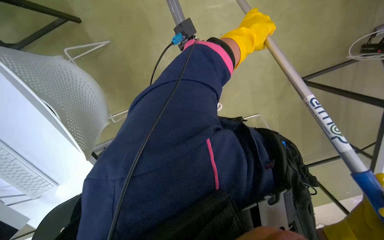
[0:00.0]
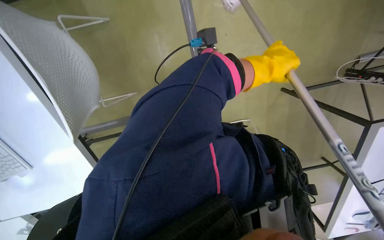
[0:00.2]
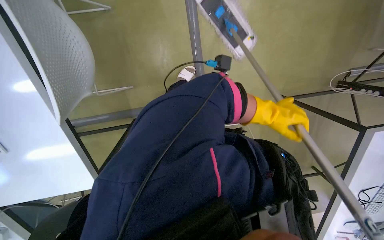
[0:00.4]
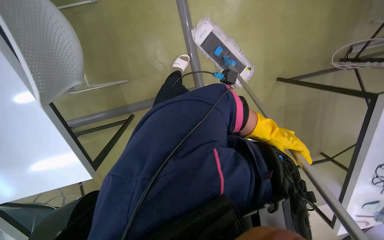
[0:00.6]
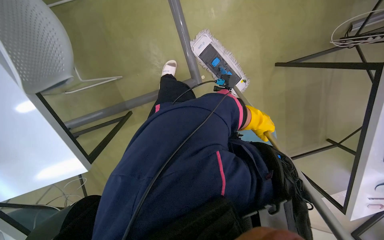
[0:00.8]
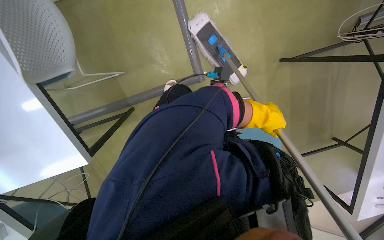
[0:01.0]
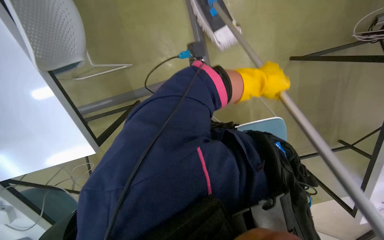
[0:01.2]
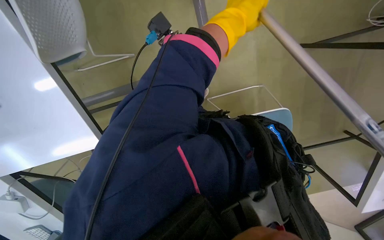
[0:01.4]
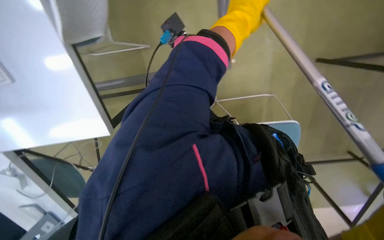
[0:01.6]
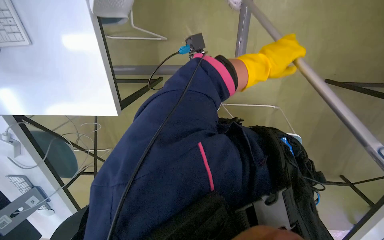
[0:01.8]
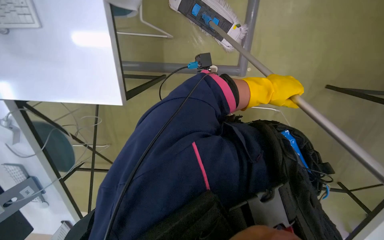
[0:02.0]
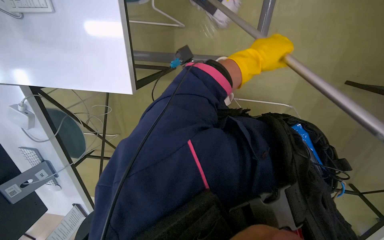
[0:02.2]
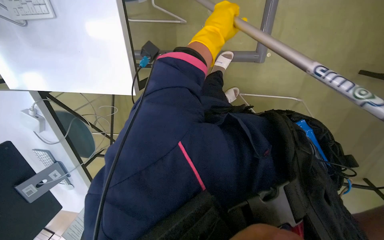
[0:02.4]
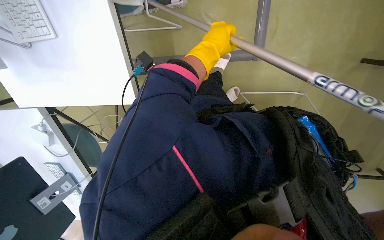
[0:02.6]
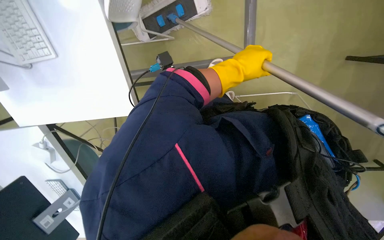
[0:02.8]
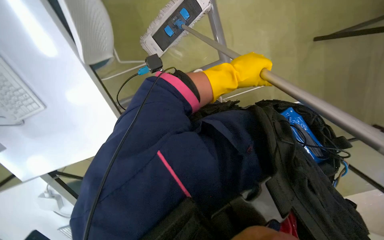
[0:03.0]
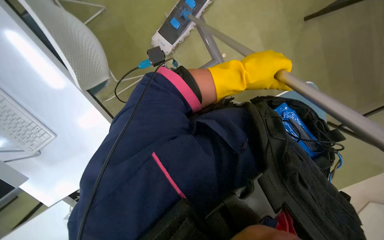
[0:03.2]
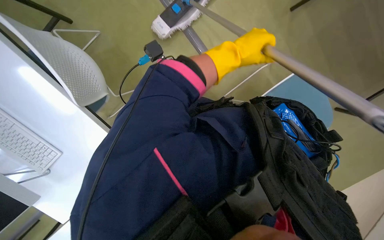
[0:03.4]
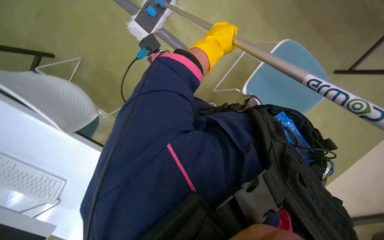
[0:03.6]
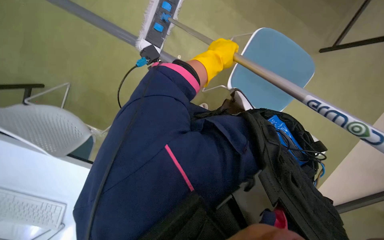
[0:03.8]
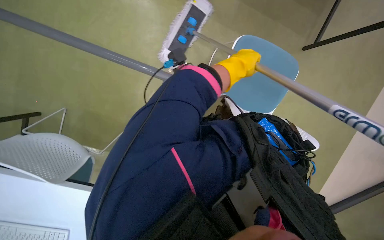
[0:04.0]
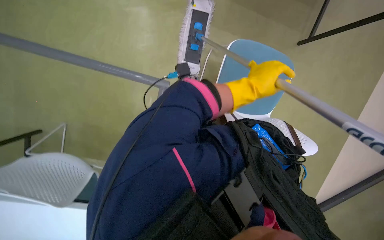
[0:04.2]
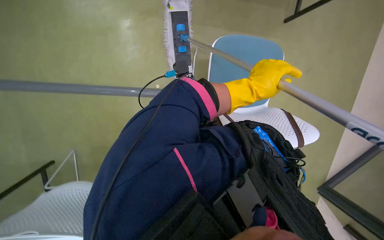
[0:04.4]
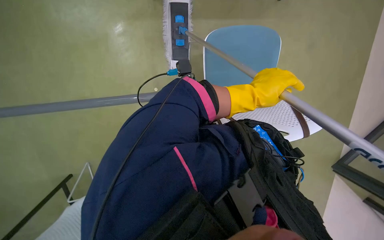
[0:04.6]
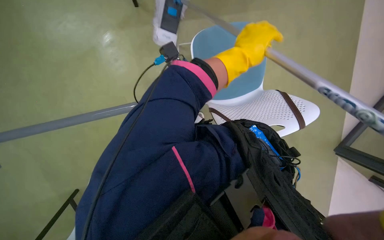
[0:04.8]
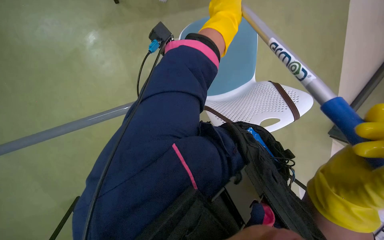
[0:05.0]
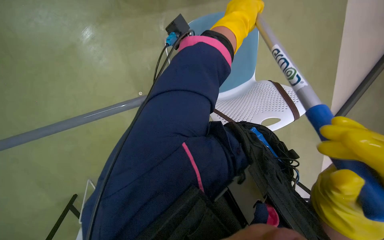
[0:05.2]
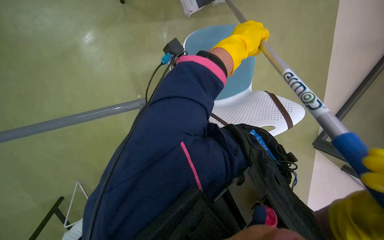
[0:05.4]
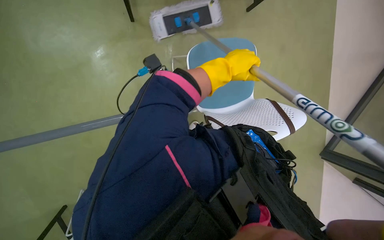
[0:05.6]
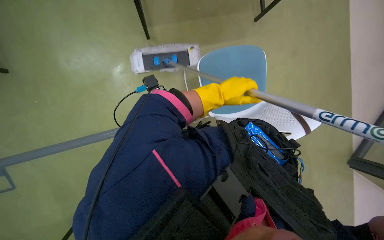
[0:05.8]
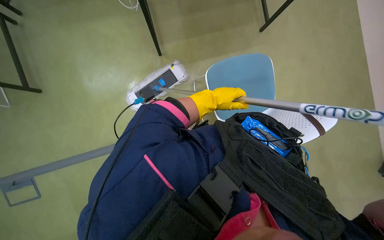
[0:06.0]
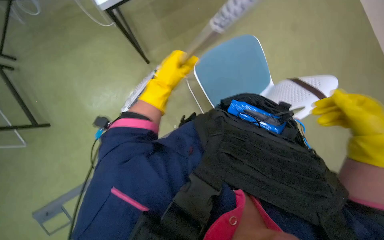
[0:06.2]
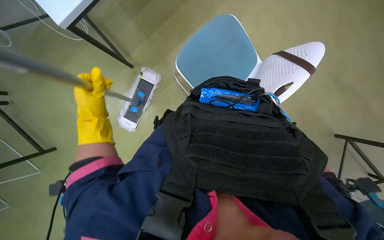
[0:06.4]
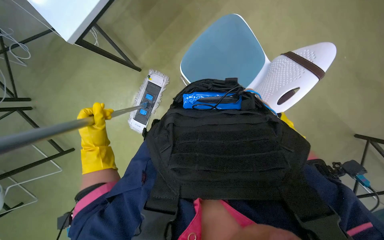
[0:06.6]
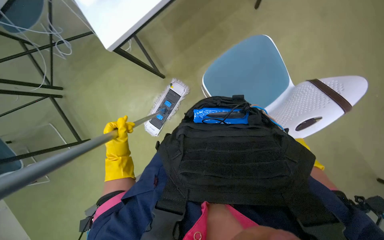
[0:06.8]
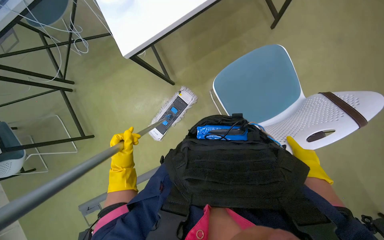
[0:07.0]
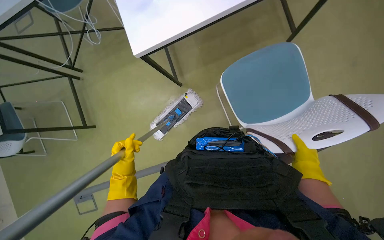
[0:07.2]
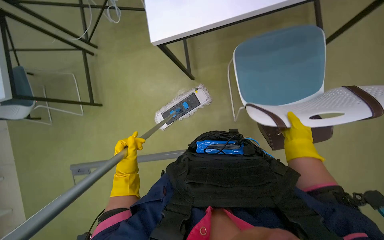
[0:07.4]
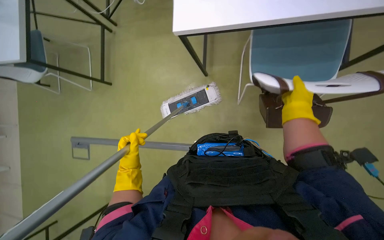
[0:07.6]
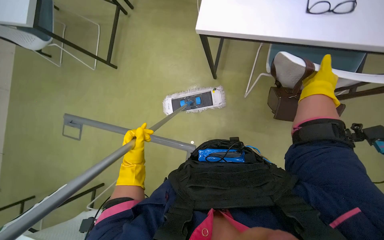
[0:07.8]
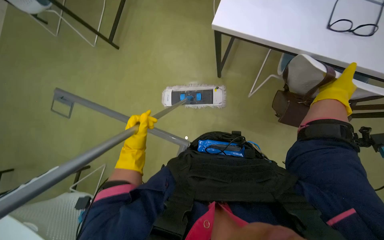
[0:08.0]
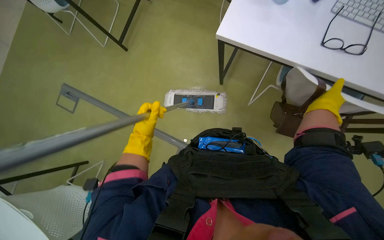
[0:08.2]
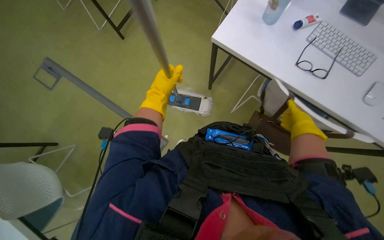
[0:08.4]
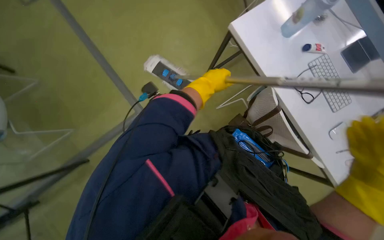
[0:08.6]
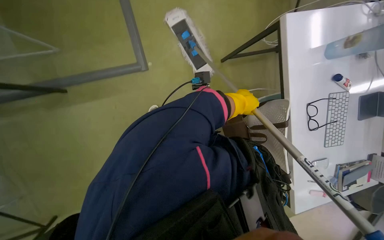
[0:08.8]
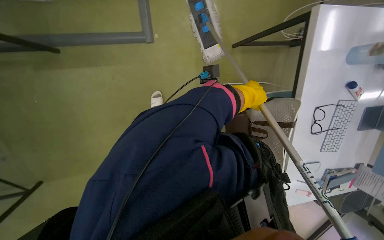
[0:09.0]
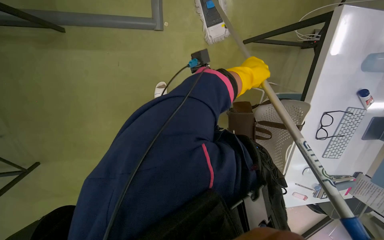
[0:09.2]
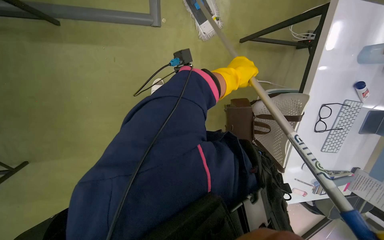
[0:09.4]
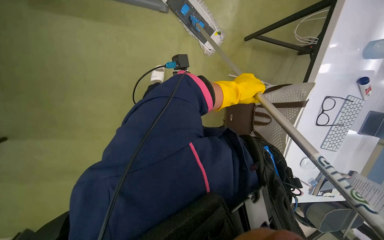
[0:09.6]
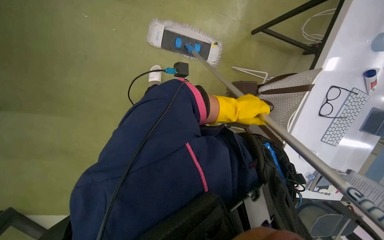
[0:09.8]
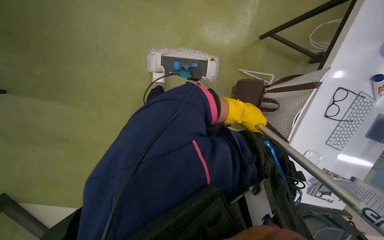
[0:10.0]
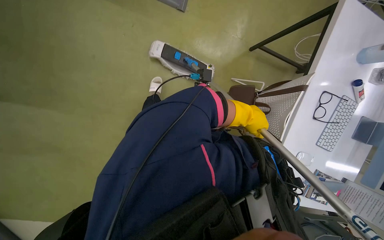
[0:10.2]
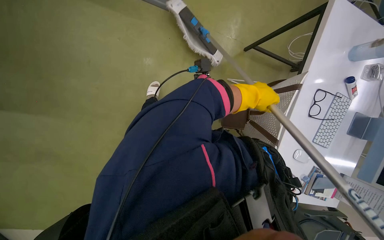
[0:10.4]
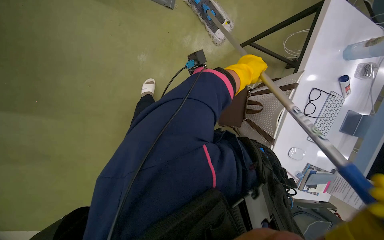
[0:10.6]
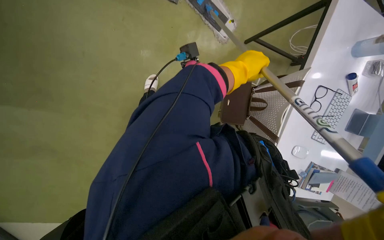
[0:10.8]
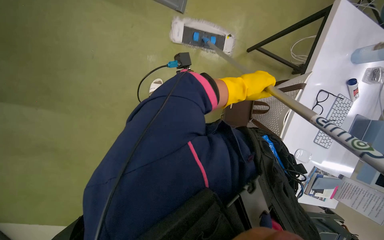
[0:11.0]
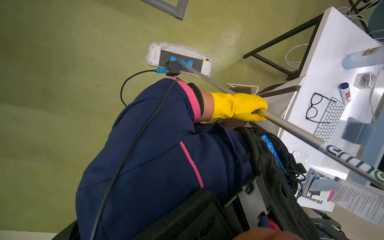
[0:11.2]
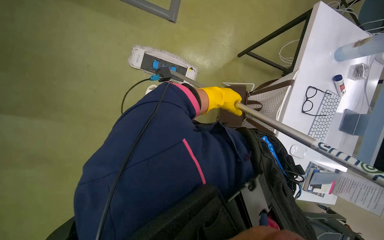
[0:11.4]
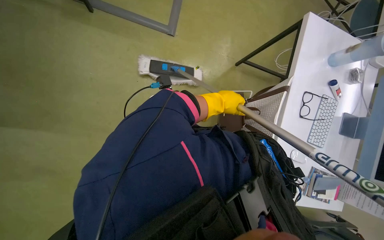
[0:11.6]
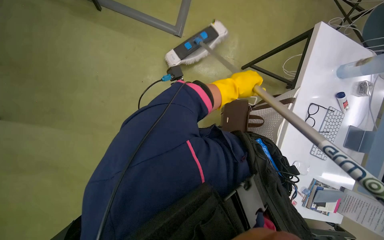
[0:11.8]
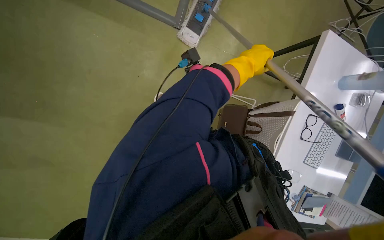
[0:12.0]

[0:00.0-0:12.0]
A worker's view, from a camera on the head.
Job: mopping floor.
The whole recording: Mopping office floor. The worker mops the office floor with a flat mop, periodically wringing it in a bucket.
0:00.0 to 0:01.6: The left hand moves about 25 cm down the picture and comes back.
0:03.0 to 0:04.4: The left hand goes approximately 10 cm to the right, and goes up the picture and returns, approximately 5 cm each way.
0:04.4 to 0:06.0: The wearer looks approximately 15 degrees further upward. The left hand moves about 15 cm up the picture and comes back.
0:06.0 to 0:07.6: The view pans to the left by approximately 15 degrees.
0:07.6 to 0:09.0: The view swings some 25 degrees to the right. Everything in view rotates about 55 degrees clockwise.
0:10.4 to 0:12.0: The left hand moves up and down the picture over approximately 10 cm, changing direction 2 times.

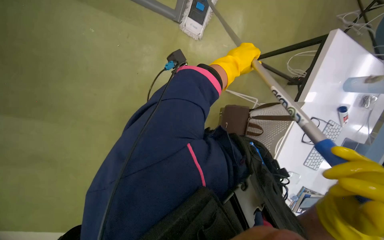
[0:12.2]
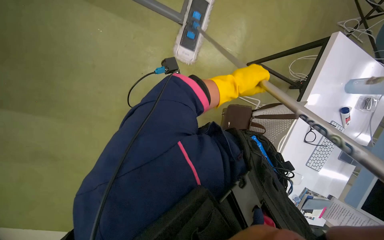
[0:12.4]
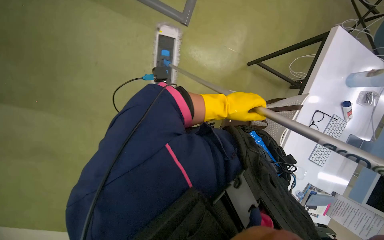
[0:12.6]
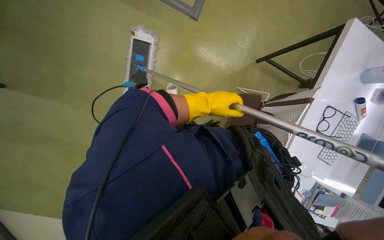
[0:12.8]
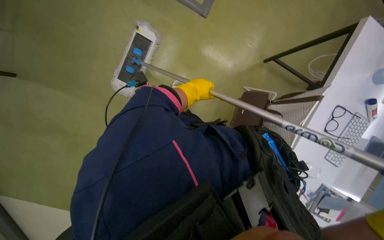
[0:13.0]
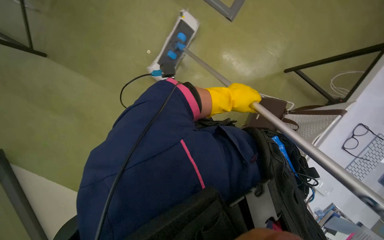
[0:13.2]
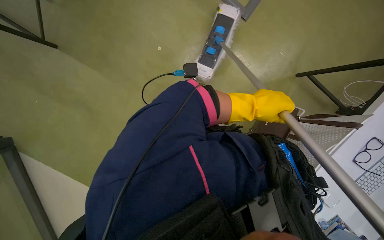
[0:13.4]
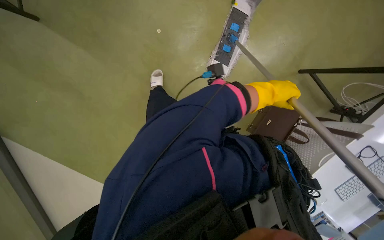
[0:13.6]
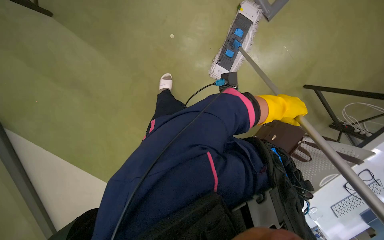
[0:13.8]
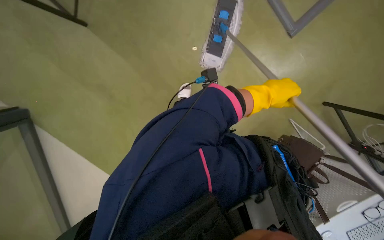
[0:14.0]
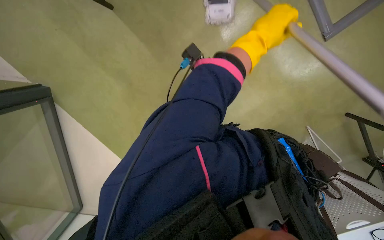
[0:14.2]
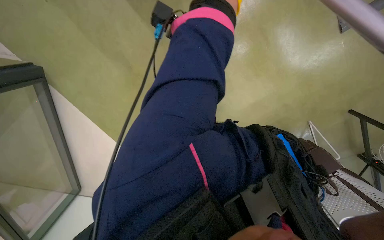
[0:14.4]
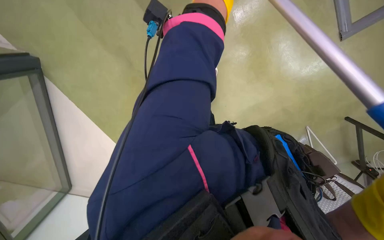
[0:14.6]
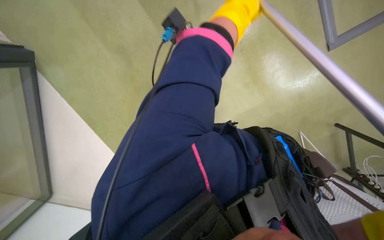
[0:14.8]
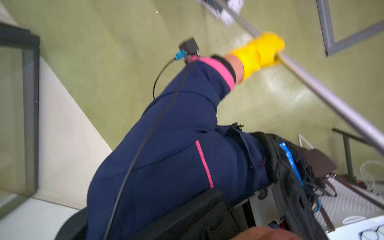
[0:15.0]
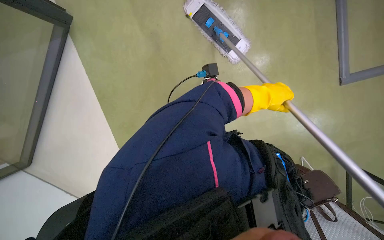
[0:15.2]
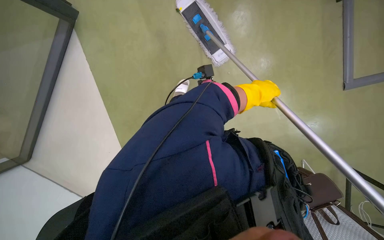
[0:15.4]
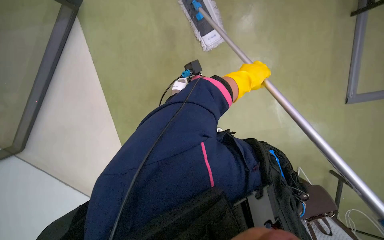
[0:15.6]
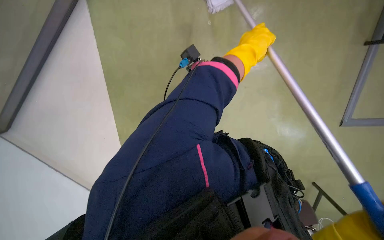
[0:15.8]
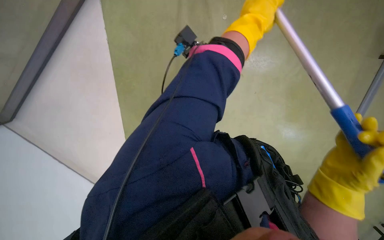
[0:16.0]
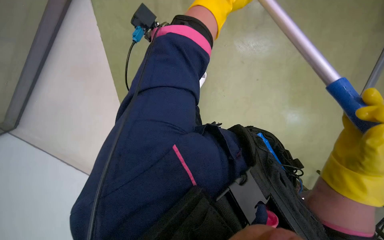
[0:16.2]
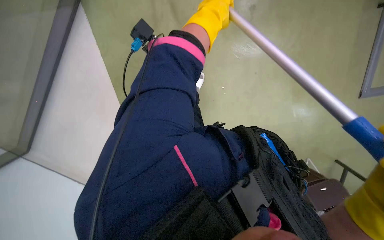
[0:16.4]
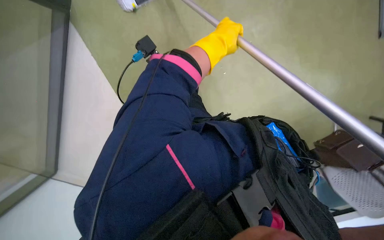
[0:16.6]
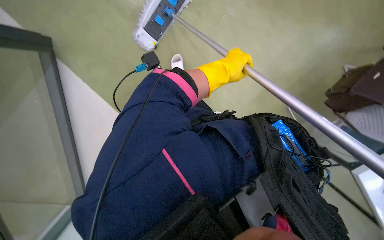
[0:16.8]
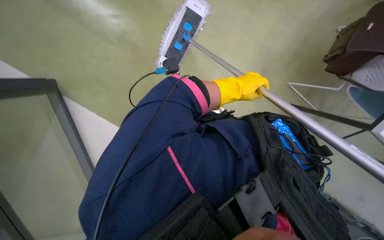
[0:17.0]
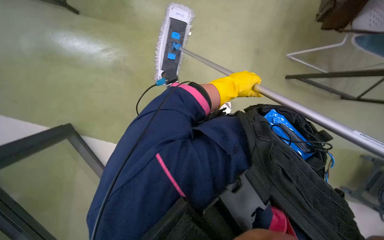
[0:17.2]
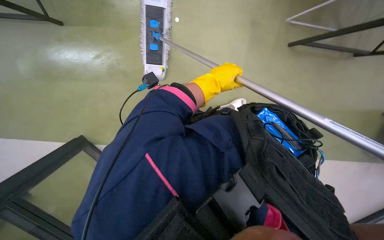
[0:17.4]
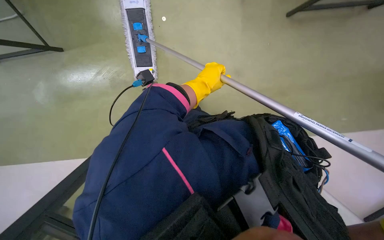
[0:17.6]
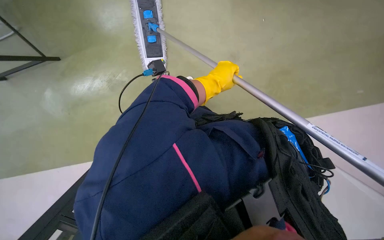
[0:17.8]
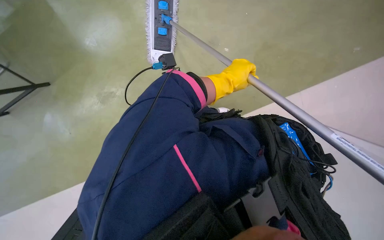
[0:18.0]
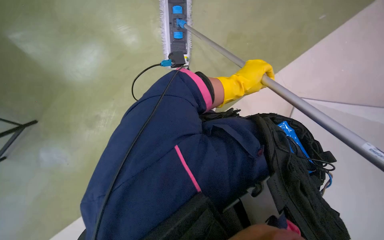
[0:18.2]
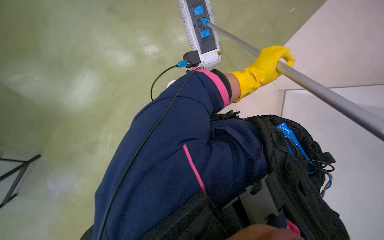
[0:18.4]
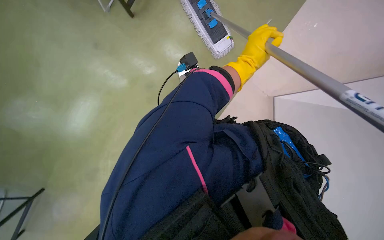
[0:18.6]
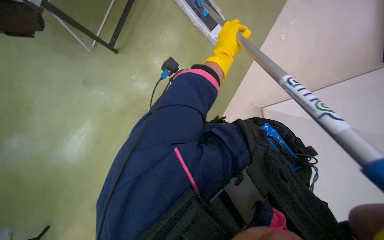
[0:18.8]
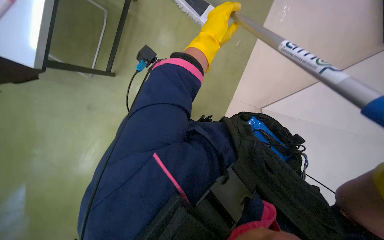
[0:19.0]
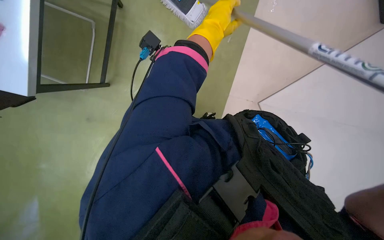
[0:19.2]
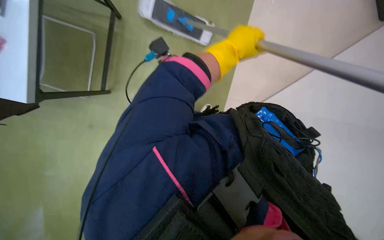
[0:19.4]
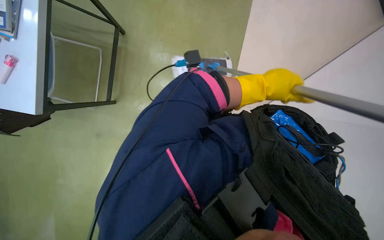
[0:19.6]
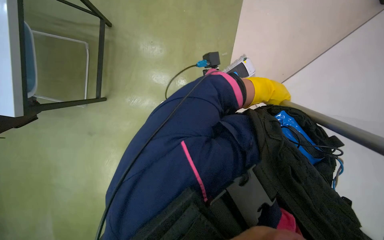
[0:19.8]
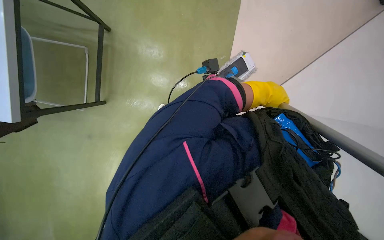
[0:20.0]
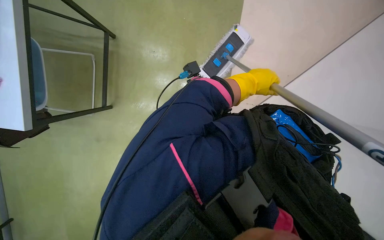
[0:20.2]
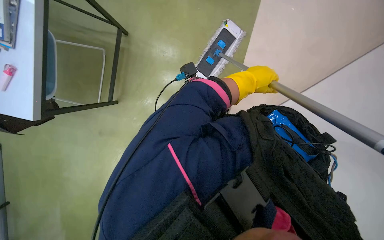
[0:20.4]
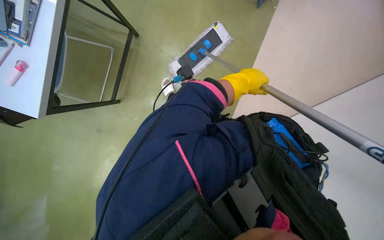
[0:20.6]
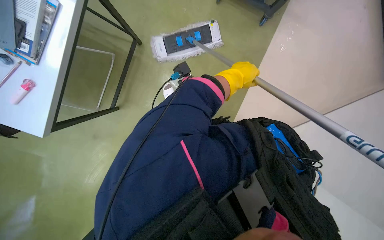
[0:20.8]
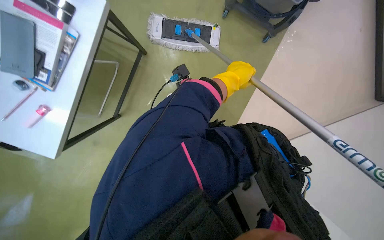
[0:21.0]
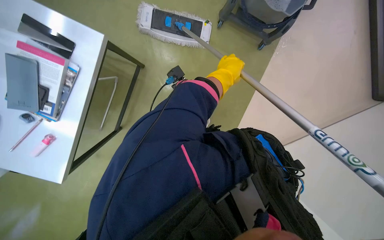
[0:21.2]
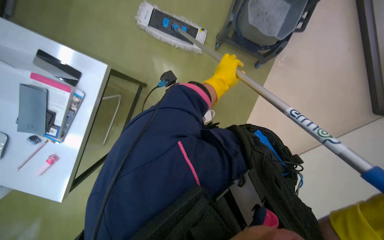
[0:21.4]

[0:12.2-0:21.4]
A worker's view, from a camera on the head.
Job: mopping floor.
The whole recording: Mopping office floor. The worker mops the office floor with a flat mop, periodically wringing it in a bucket.
0:12.2 to 0:13.8: The head turns to the left by roughly 20 degrees. The left hand heads down the picture, covering some 15 cm.
0:16.8 to 0:18.4: The camera sweeps to the left, by some 20 degrees.
